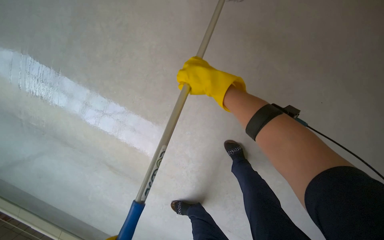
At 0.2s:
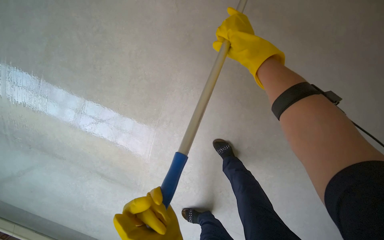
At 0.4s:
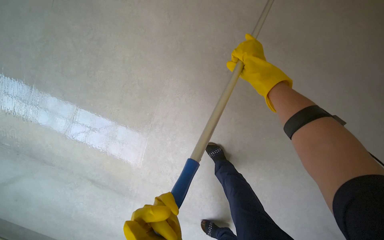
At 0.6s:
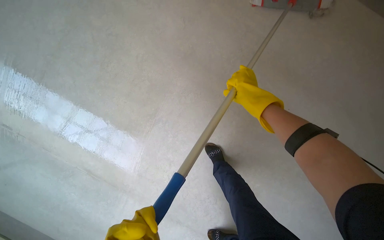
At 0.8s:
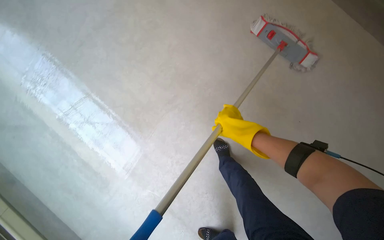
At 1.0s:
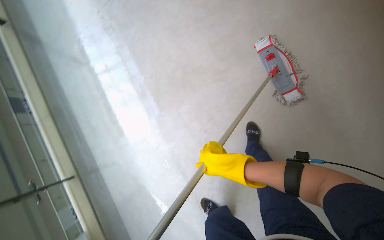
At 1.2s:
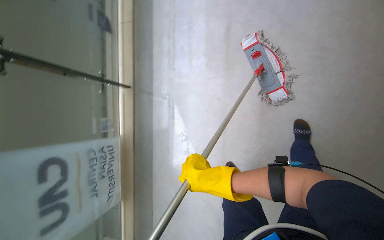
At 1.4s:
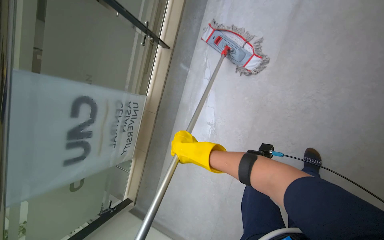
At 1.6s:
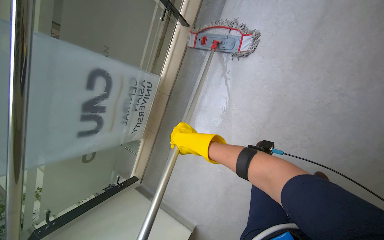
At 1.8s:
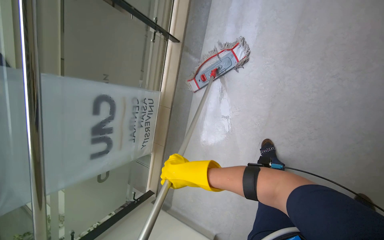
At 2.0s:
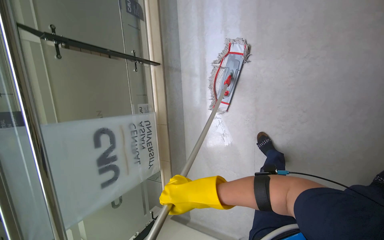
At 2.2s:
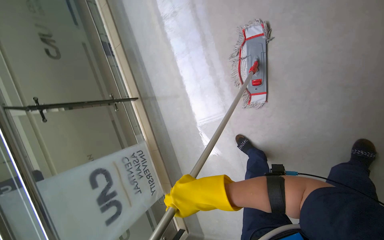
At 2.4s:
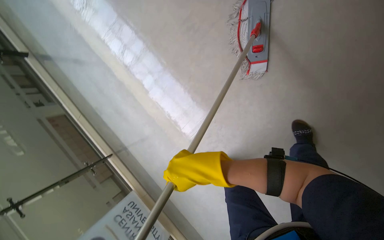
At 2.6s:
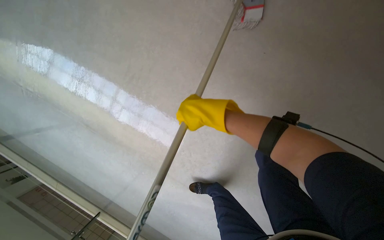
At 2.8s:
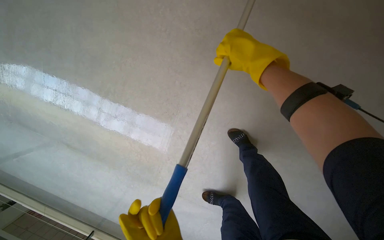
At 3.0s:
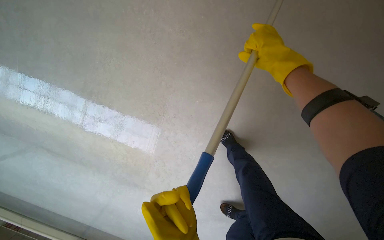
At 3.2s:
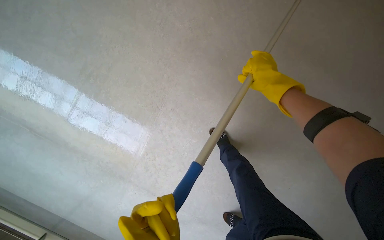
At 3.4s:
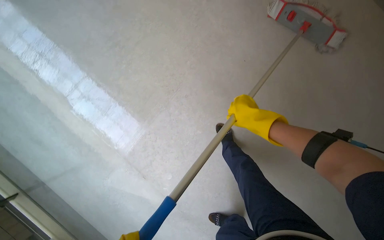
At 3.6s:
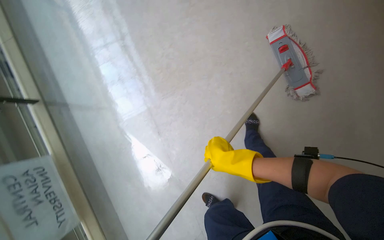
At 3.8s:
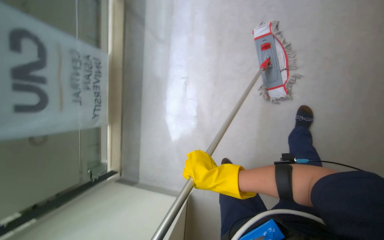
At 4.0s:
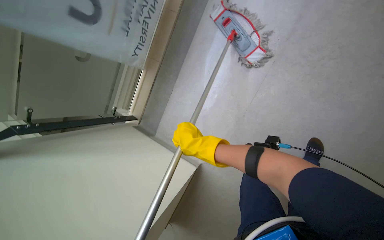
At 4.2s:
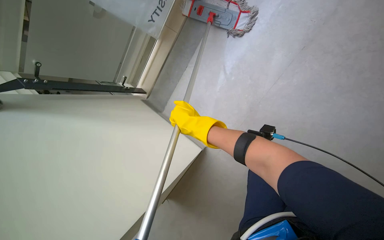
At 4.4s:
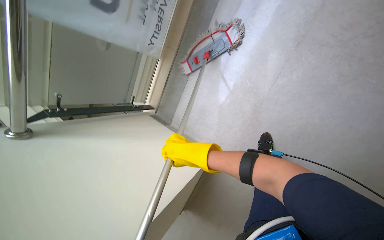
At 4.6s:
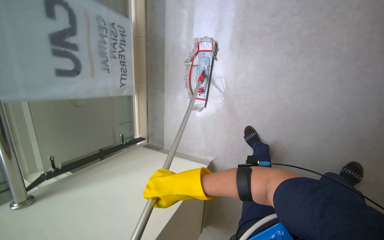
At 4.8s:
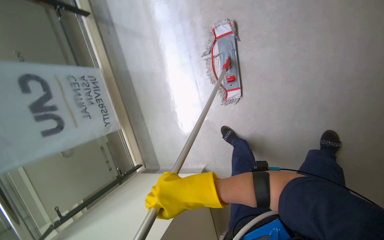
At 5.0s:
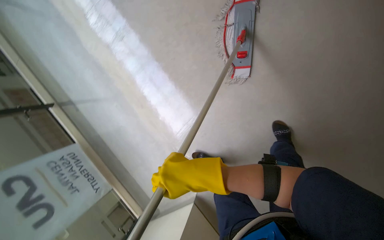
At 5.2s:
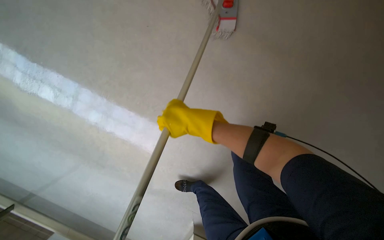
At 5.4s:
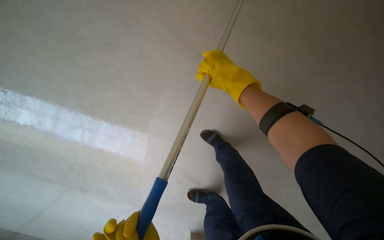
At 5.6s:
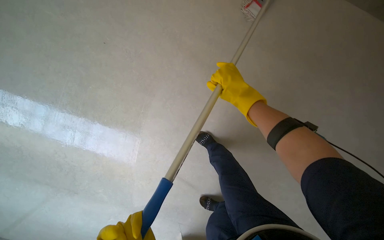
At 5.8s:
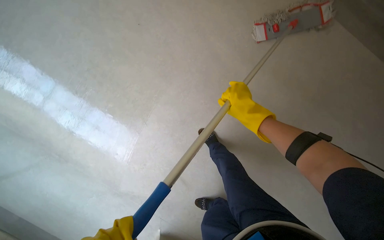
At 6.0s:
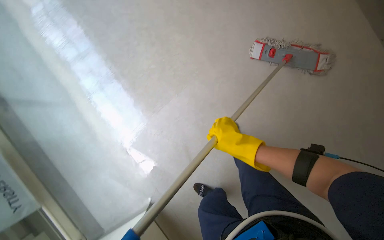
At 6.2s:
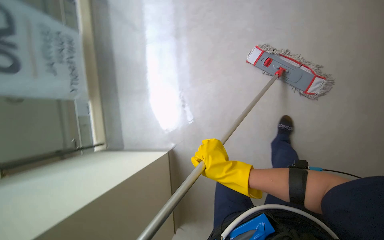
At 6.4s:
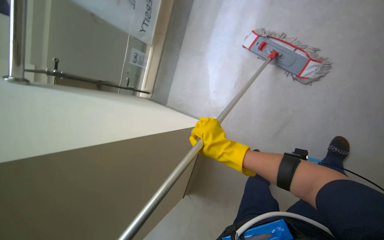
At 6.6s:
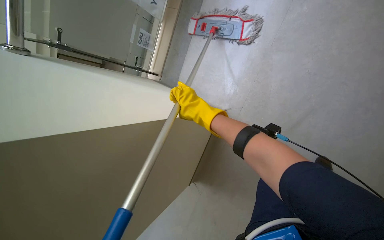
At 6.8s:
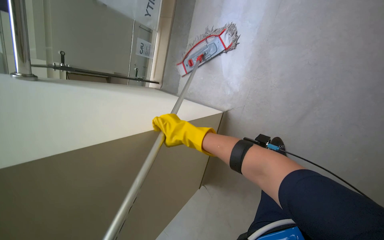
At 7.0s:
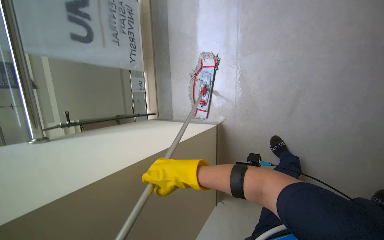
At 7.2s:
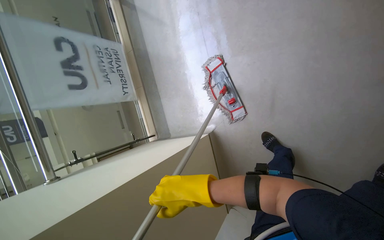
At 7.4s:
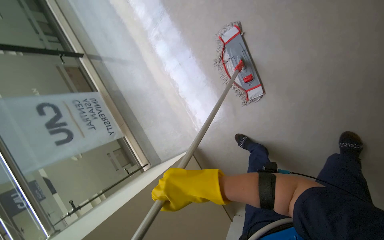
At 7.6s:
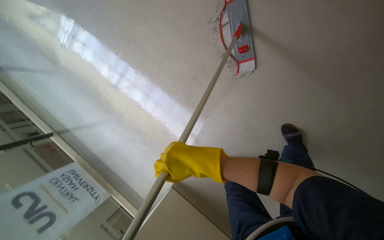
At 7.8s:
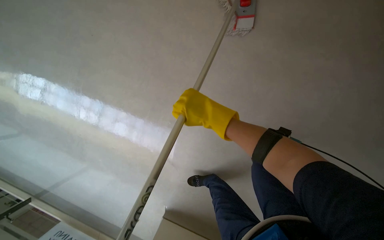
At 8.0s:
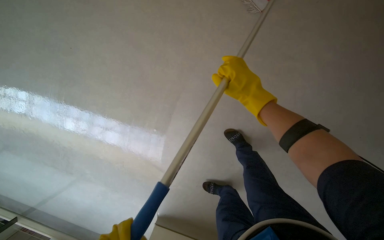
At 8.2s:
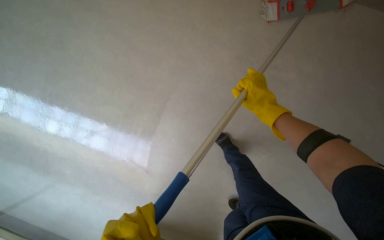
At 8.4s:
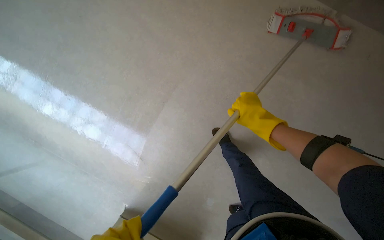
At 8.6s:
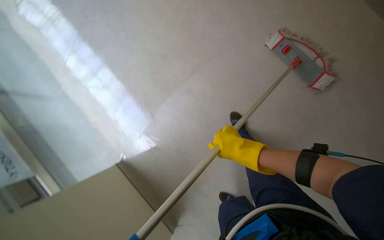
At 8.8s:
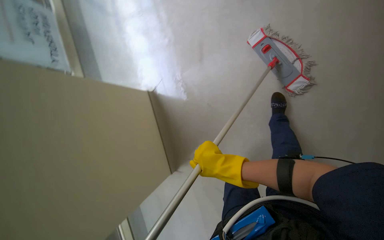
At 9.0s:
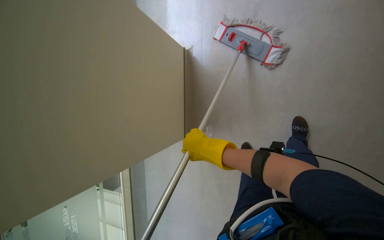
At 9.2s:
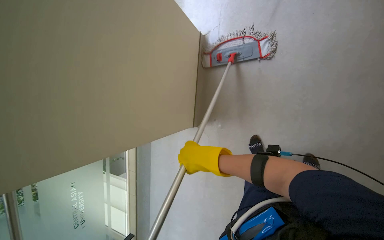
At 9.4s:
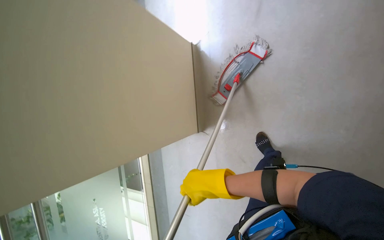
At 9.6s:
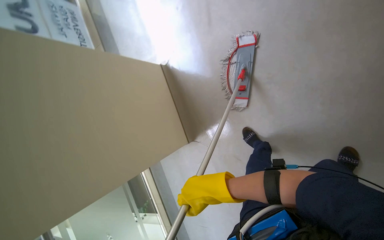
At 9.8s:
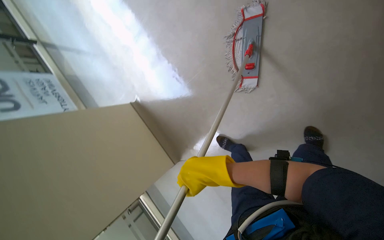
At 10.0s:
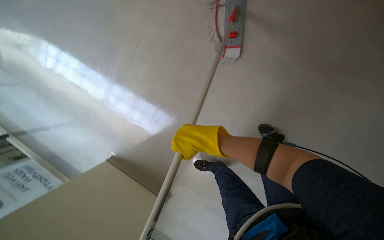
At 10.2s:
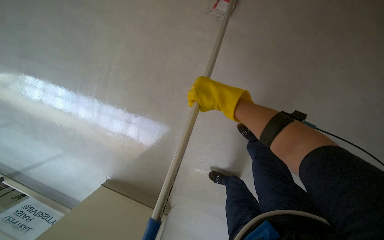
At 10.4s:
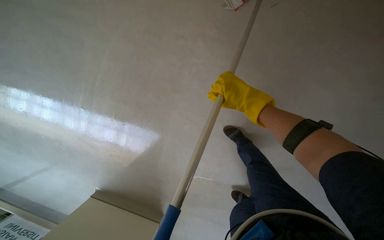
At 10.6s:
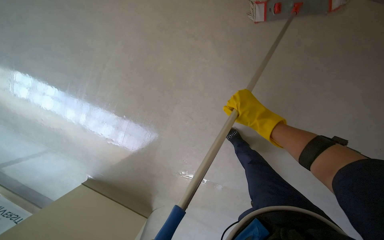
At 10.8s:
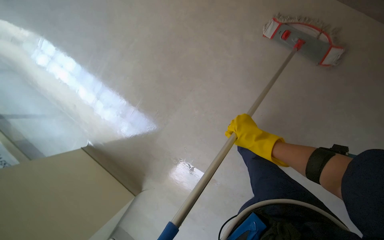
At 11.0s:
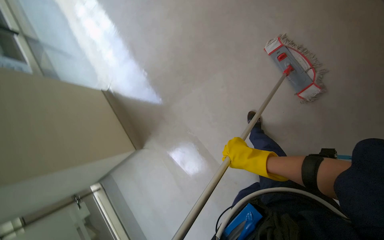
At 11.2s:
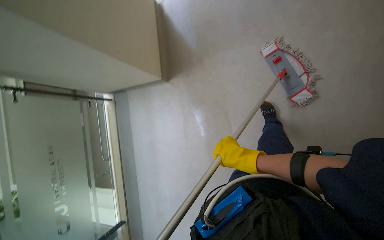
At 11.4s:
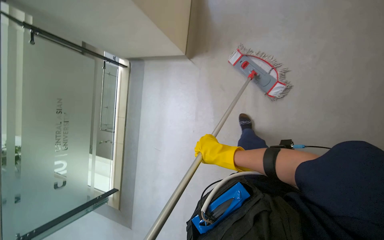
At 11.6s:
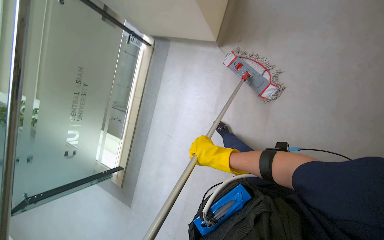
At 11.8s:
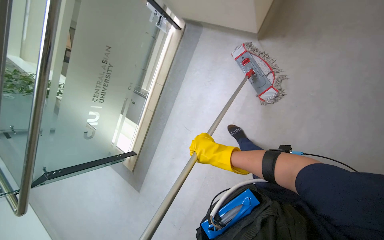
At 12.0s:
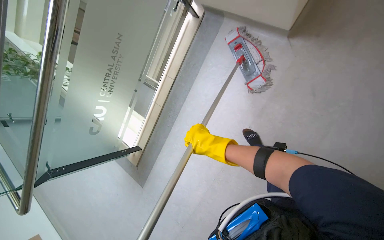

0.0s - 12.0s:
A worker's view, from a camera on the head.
Job: mopping floor.
The whole recording: Mopping hallway floor. The worker mops the hallway floor with a flat mop, occasionally cleaning the mop in the bucket.
1.6s - 3.0s: The head travels roughly 70 cm. The view tilts some 15 degrees upward. The scene rotates counterclockwise by approximately 50 degrees.
4.4s - 6.0s: The wearer moves approximately 1 m. The view tips upward by roughly 25 degrees. Everything in view rotates some 75 degrees counterclockwise.
7.6s - 9.0s: The view pans to the right by roughly 20 degrees.
9.0s - 10.4s: The camera is carried about 60 cm. The view tips upward by some 30 degrees. Everything in view rotates some 75 degrees counterclockwise.
10.4s - 12.0s: The scene rotates clockwise by some 35 degrees.

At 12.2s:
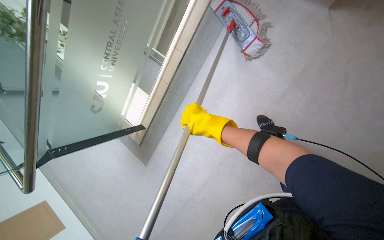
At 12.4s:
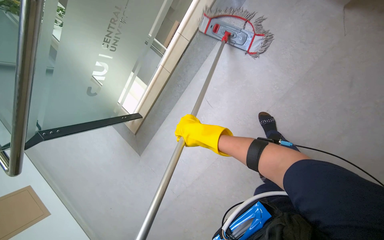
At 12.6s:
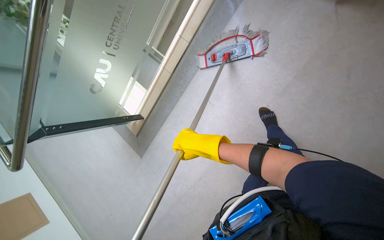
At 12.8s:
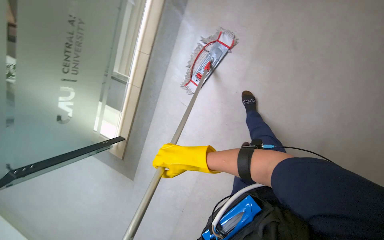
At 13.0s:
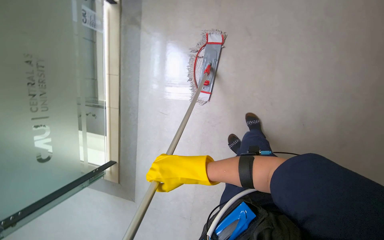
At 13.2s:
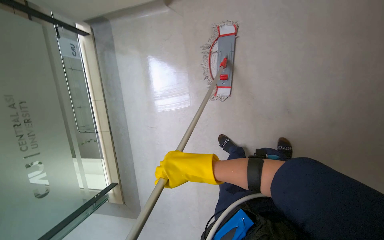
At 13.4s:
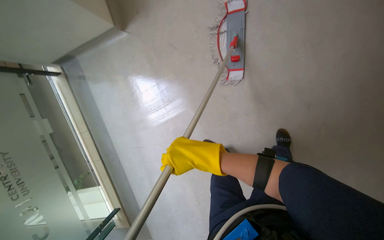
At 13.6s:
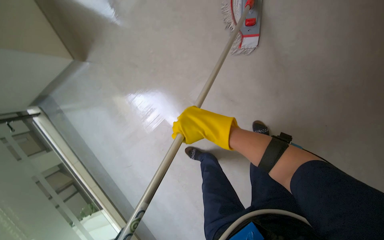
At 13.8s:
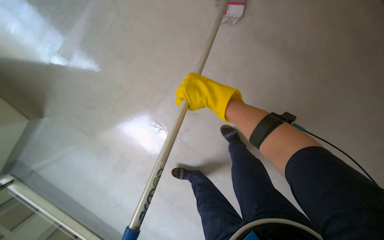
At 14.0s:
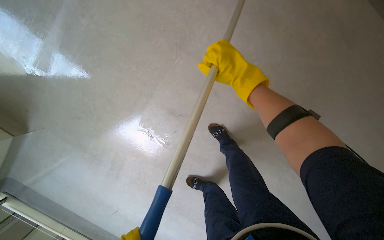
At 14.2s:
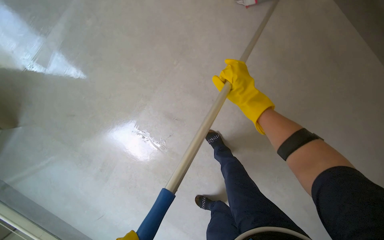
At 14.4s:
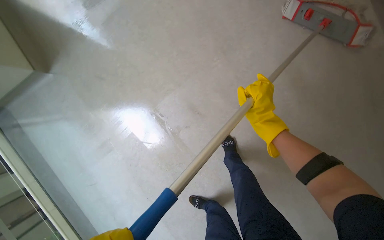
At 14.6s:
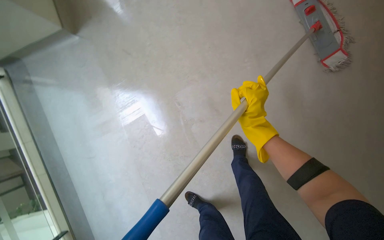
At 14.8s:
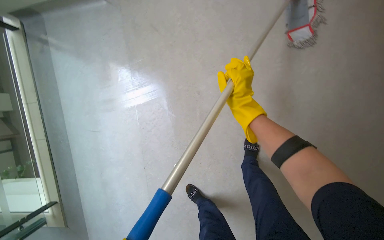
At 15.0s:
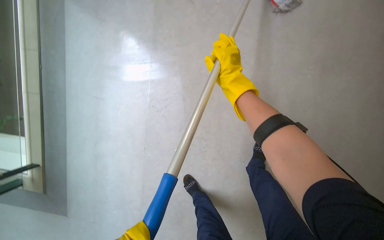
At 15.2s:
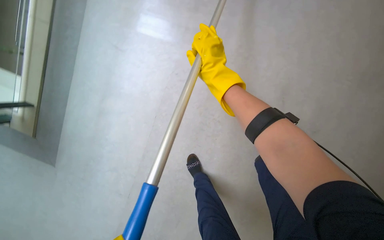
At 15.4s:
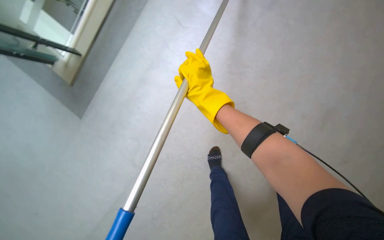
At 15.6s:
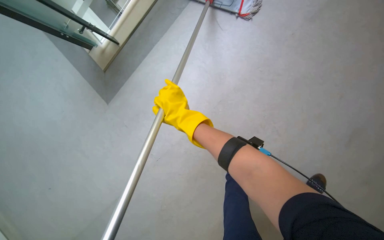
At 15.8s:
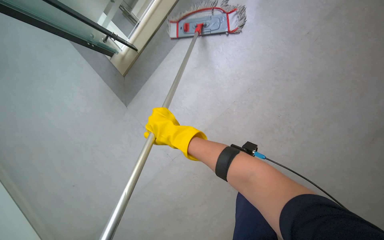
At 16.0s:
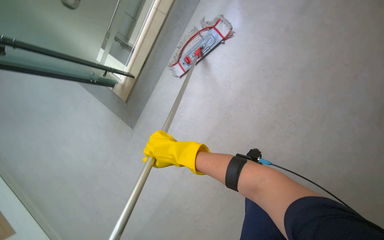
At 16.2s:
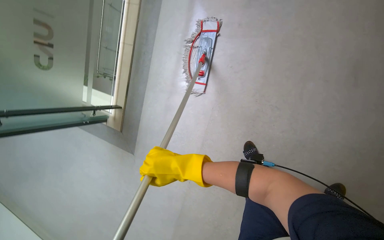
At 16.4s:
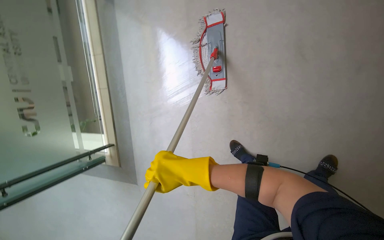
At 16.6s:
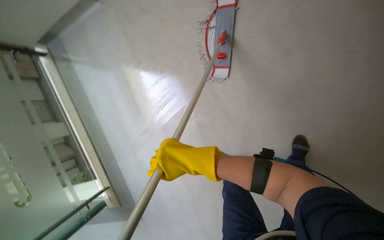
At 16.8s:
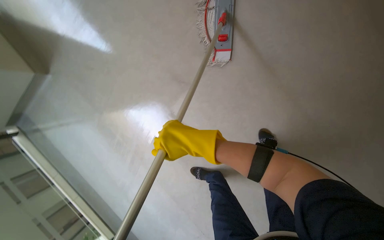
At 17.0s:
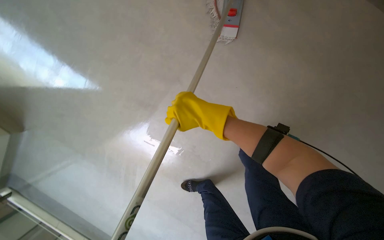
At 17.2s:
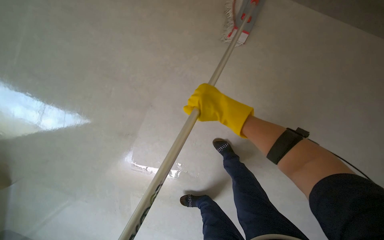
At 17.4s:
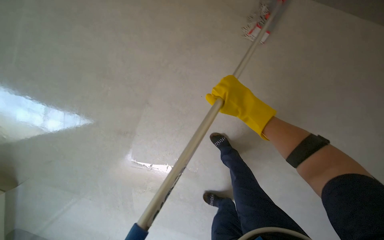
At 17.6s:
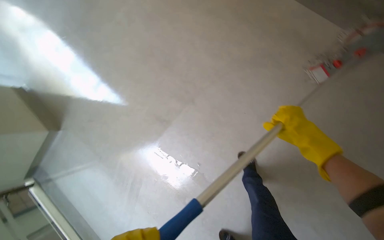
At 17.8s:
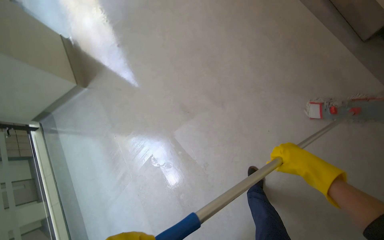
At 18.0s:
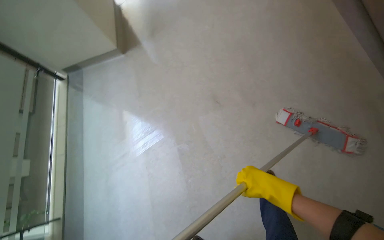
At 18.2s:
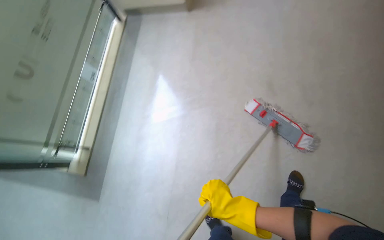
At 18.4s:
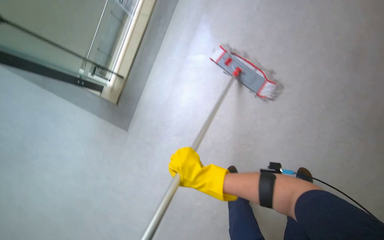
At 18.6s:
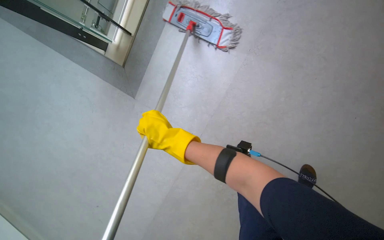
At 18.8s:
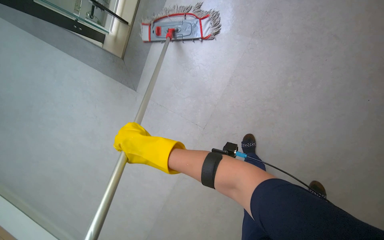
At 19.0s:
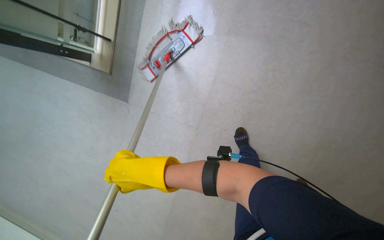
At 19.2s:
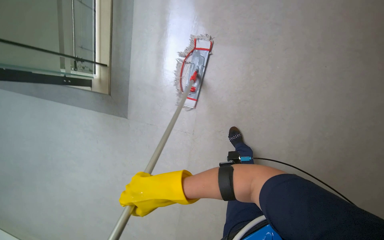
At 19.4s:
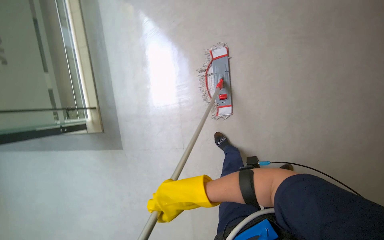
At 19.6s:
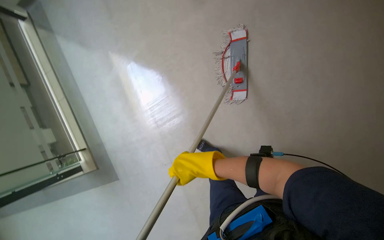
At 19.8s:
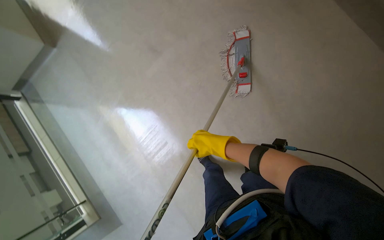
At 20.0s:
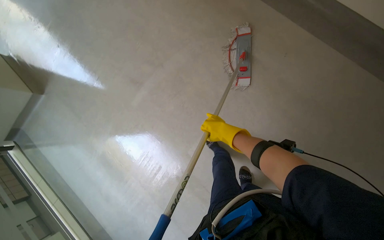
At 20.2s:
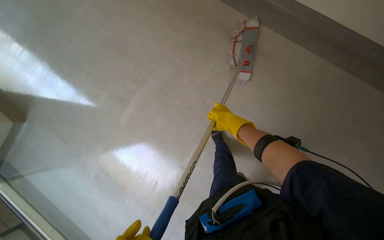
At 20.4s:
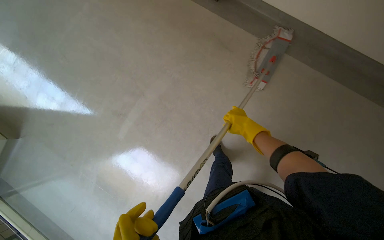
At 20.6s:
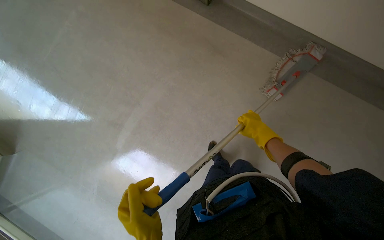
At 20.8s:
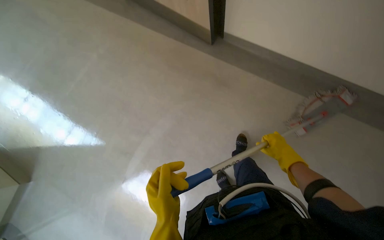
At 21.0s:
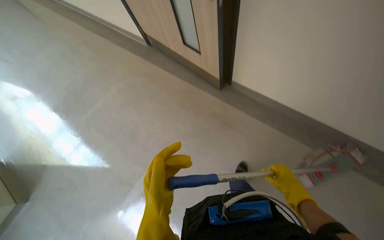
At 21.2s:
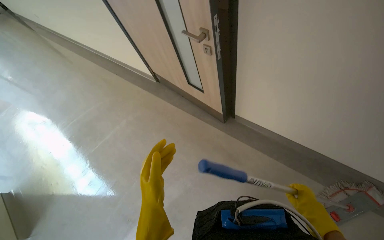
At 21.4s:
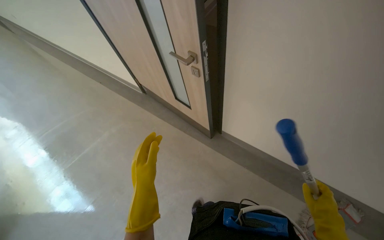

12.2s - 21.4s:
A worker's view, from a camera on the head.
Job: mopping floor.
The whole recording: Mopping hallway floor. The worker mops the hallway floor with a flat mop, occasionally cleaning the mop in the bucket.
19.8s - 21.4s: The camera pitches upward, by approximately 50 degrees.
